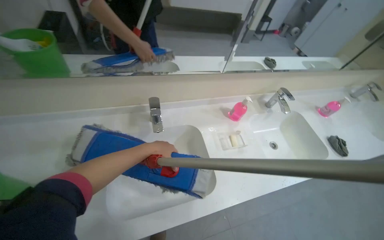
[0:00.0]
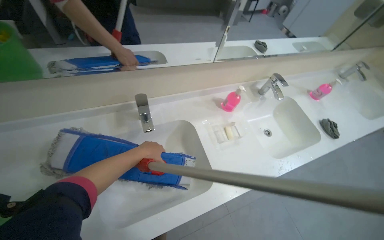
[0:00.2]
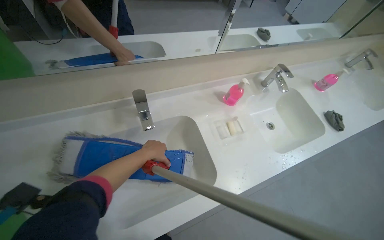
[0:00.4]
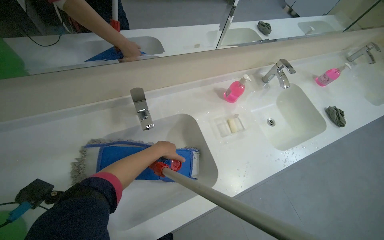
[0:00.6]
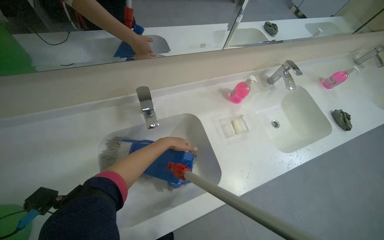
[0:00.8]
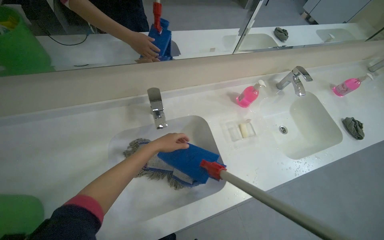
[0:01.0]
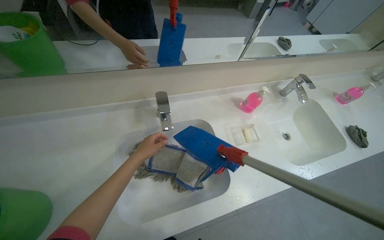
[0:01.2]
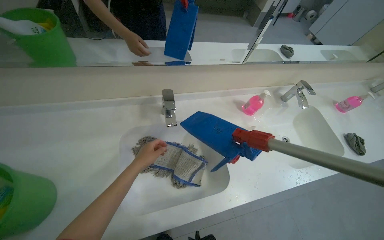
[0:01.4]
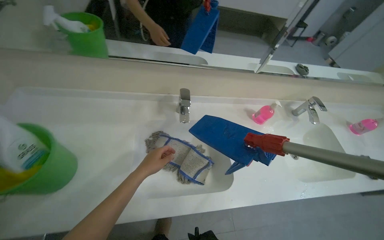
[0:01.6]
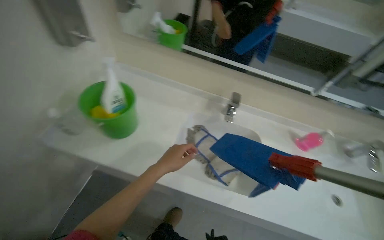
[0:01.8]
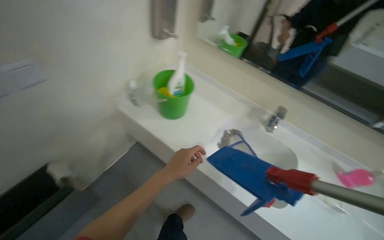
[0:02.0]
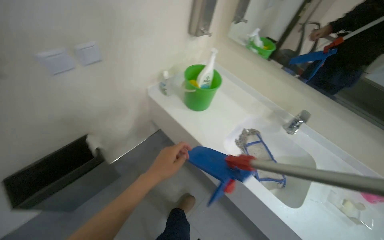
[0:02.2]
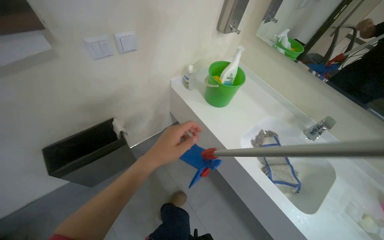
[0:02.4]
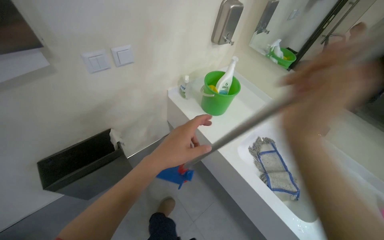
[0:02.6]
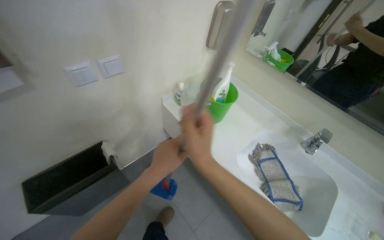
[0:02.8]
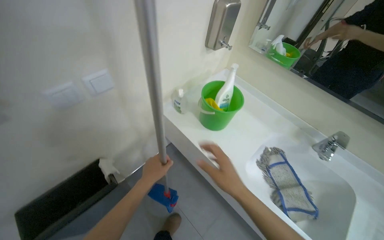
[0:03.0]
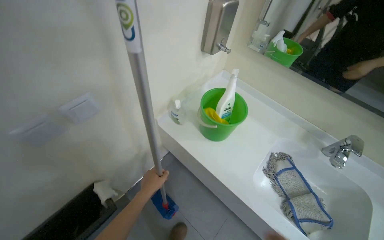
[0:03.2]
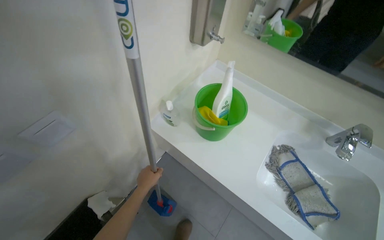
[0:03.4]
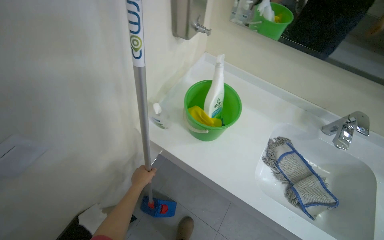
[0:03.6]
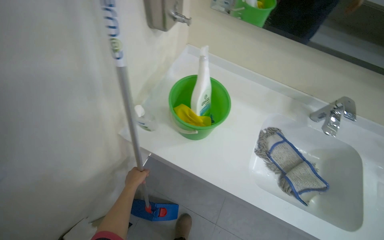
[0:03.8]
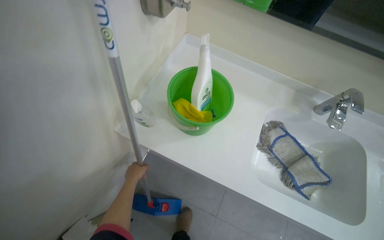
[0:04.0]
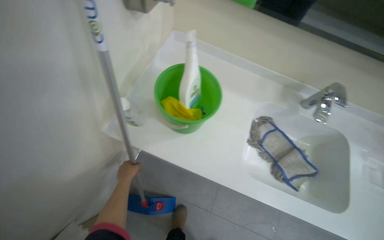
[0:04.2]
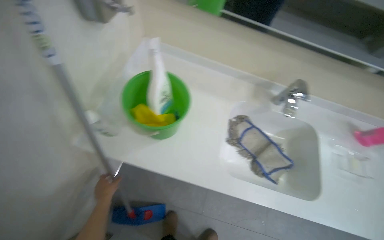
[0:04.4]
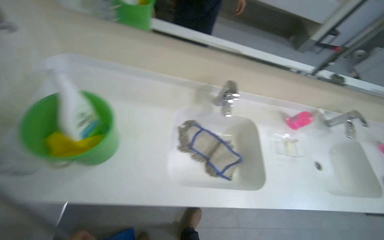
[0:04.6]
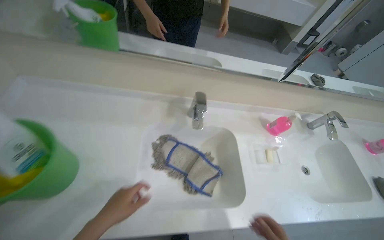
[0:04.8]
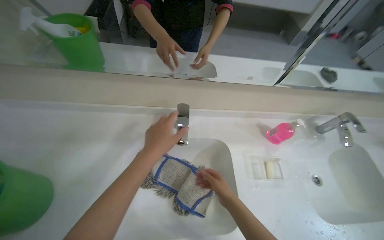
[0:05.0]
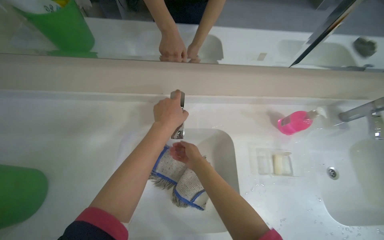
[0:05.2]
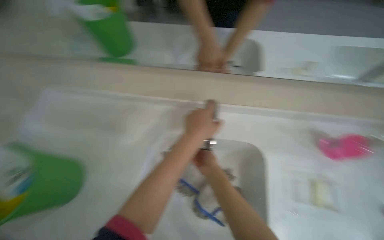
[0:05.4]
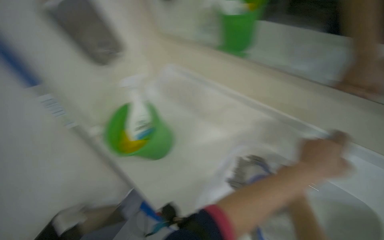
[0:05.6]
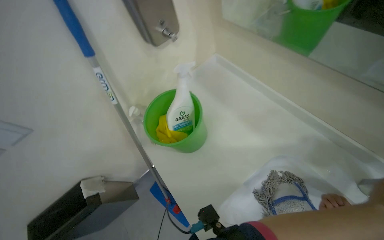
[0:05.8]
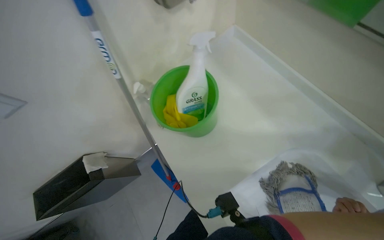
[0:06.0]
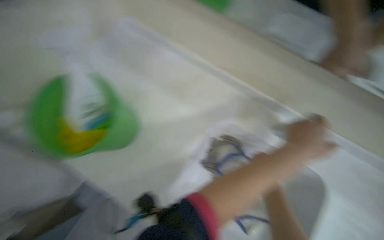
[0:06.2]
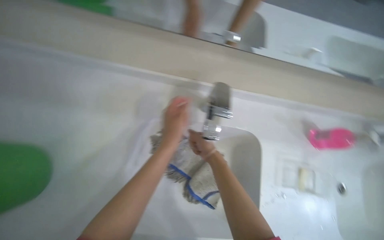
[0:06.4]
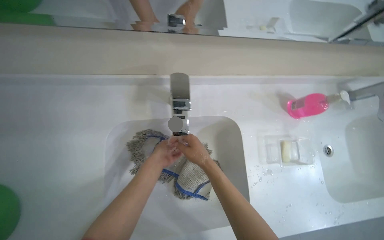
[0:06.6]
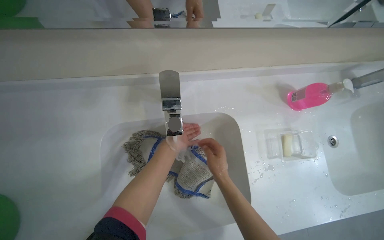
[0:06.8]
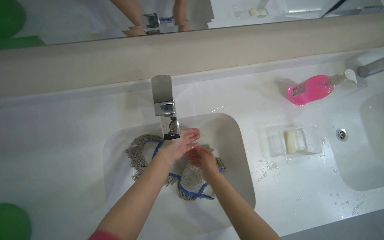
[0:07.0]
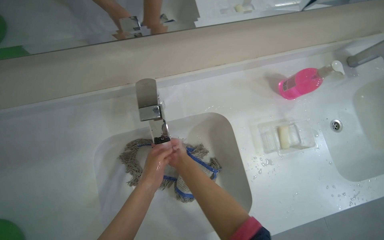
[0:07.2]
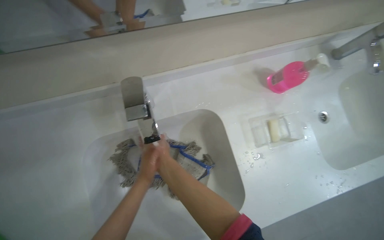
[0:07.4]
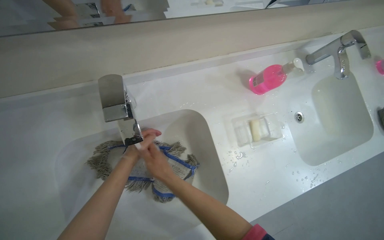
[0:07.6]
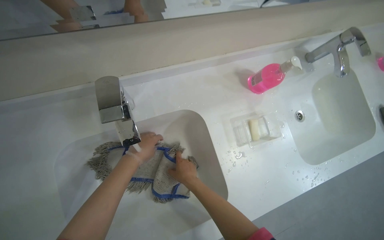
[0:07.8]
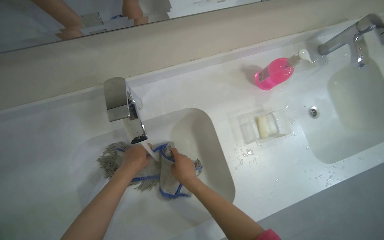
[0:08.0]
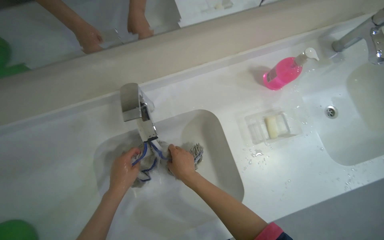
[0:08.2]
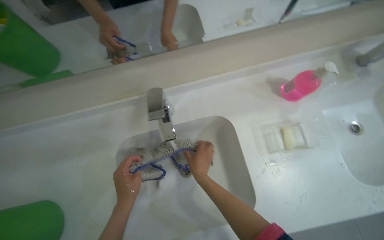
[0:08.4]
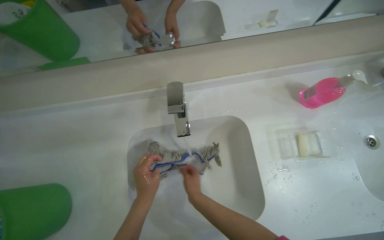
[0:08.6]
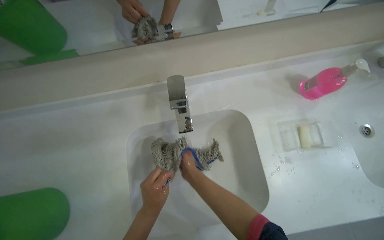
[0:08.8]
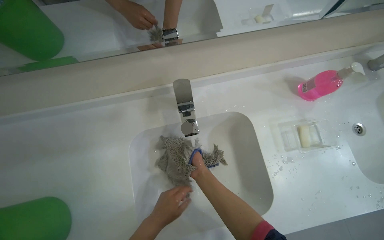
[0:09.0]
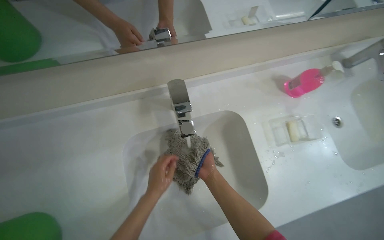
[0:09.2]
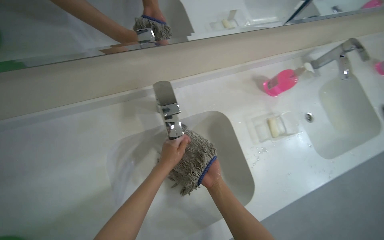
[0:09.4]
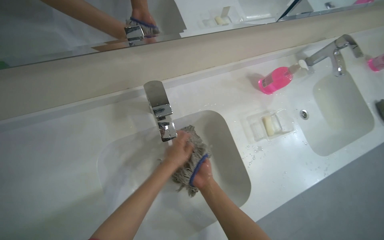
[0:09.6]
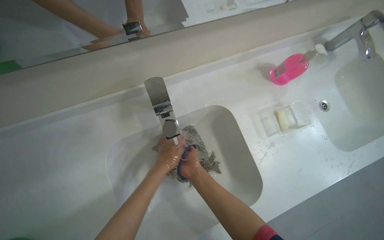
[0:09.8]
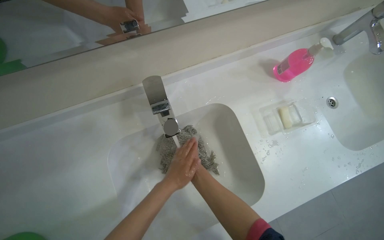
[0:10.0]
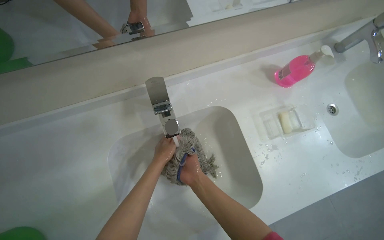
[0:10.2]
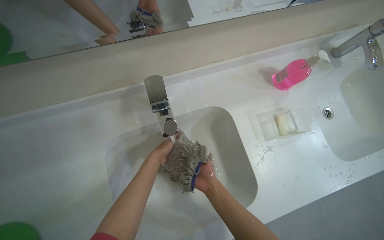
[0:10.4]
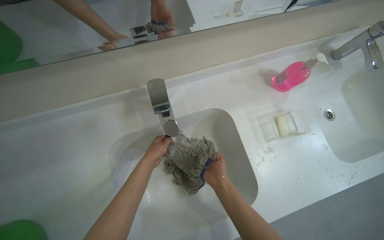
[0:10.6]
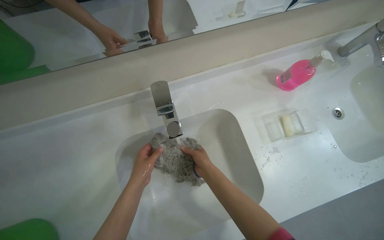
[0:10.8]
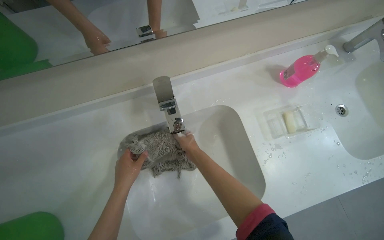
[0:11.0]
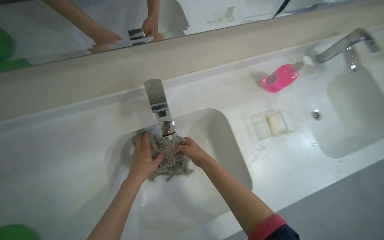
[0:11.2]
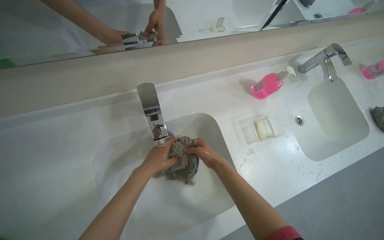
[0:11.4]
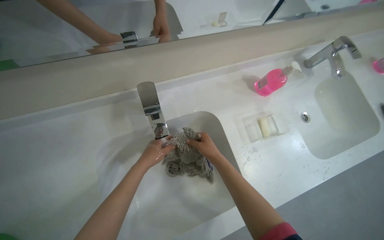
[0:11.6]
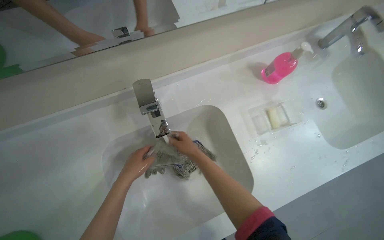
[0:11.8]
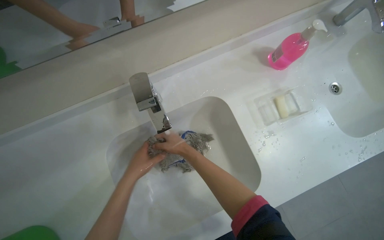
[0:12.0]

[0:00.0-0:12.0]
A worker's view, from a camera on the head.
Job: preparing cleaning supplies.
The whole recording: Washing mop head in sink. The worker washes the mop head under running water in the sink.
0:00.0 to 0:01.6: The left hand moves down the picture, about 15 cm.
0:01.6 to 0:03.0: The wearer's head swings about 50 degrees to the left.
0:03.0 to 0:04.4: The wearer looks approximately 30 degrees further to the right. The view tilts approximately 15 degrees downward. The left hand moves farther from the camera, roughly 25 cm.
0:04.4 to 0:06.0: The head turns to the left by about 40 degrees. The view tilts about 15 degrees downward.
0:06.0 to 0:07.6: The head rotates some 70 degrees to the right. The view tilts some 20 degrees downward.
0:09.0 to 0:10.4: The left hand travels up the picture and farther from the camera by approximately 20 cm.
0:10.4 to 0:12.0: The left hand travels nearer to the camera by approximately 15 cm, while the right hand goes some 10 cm farther from the camera and to the left.

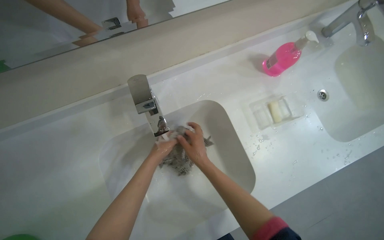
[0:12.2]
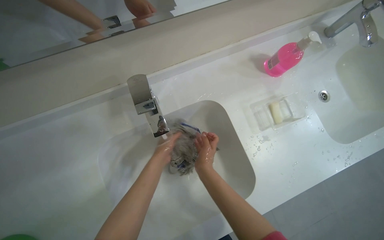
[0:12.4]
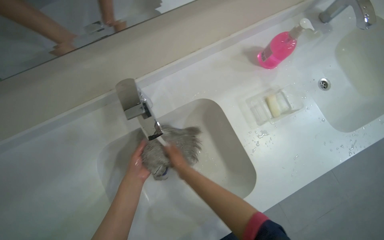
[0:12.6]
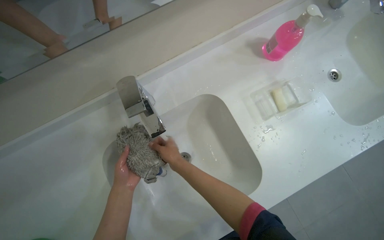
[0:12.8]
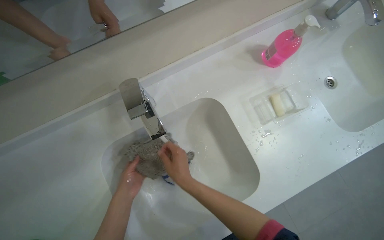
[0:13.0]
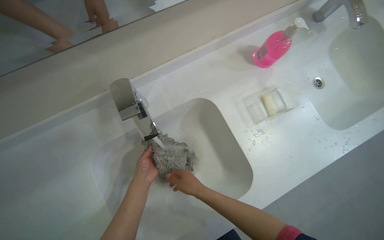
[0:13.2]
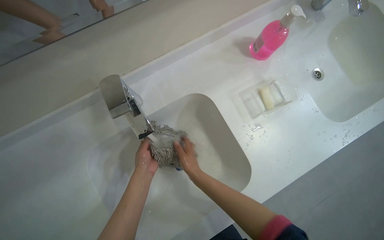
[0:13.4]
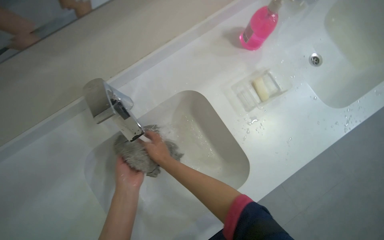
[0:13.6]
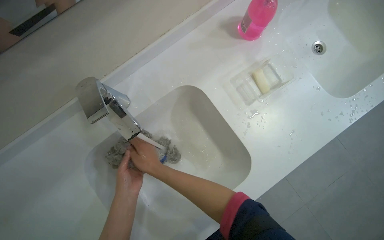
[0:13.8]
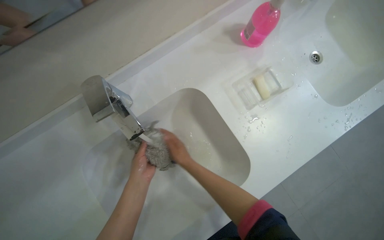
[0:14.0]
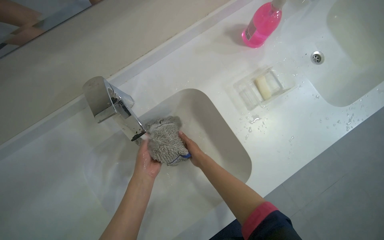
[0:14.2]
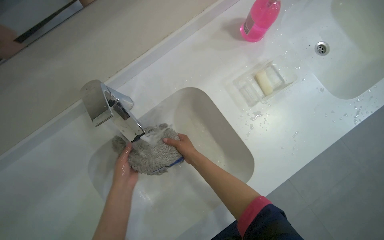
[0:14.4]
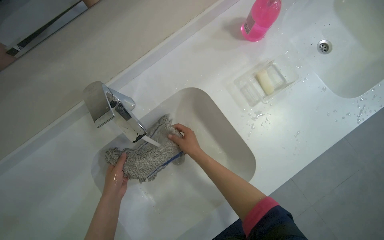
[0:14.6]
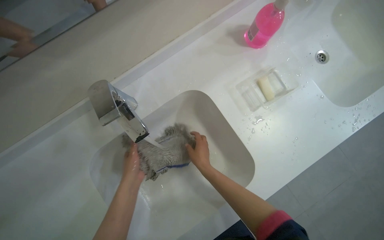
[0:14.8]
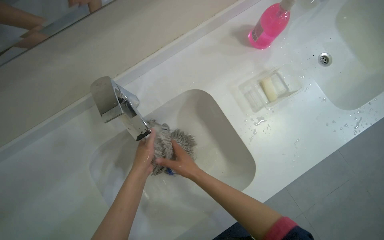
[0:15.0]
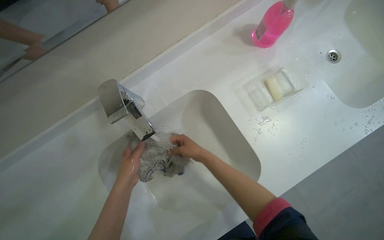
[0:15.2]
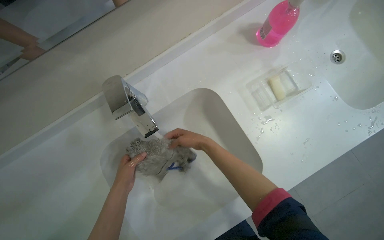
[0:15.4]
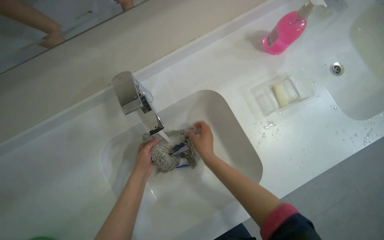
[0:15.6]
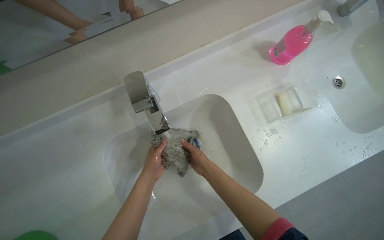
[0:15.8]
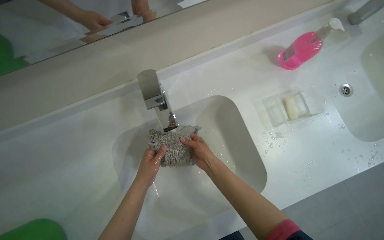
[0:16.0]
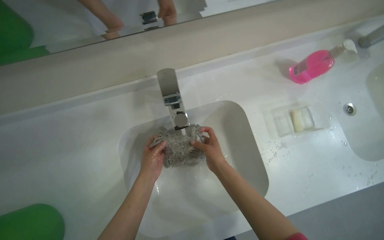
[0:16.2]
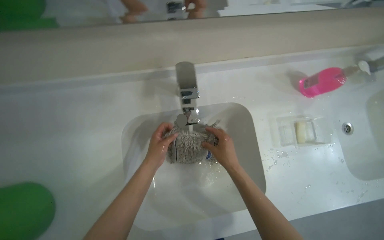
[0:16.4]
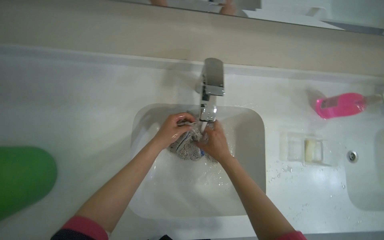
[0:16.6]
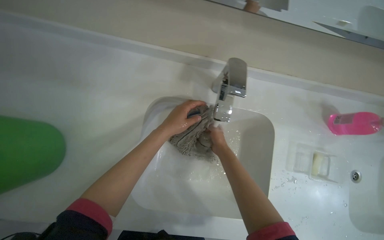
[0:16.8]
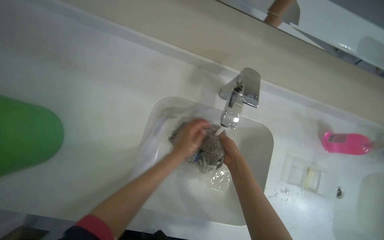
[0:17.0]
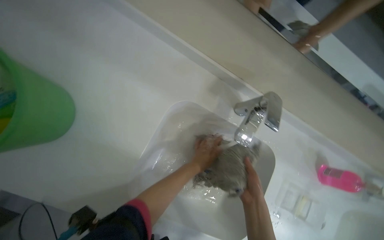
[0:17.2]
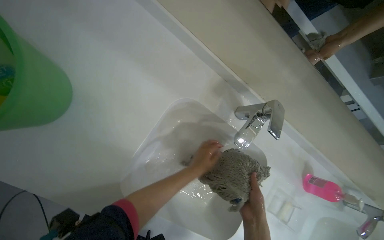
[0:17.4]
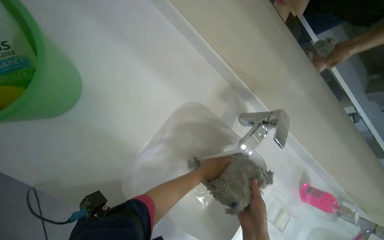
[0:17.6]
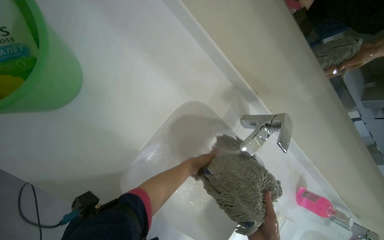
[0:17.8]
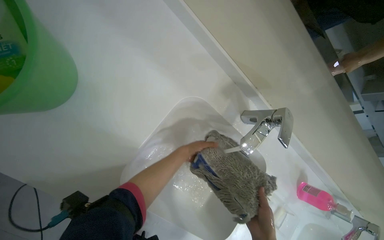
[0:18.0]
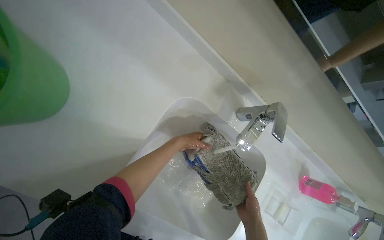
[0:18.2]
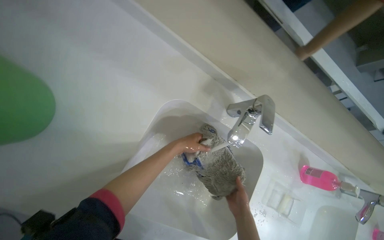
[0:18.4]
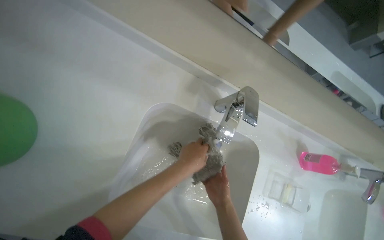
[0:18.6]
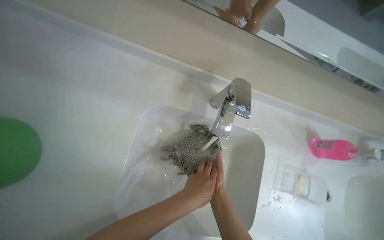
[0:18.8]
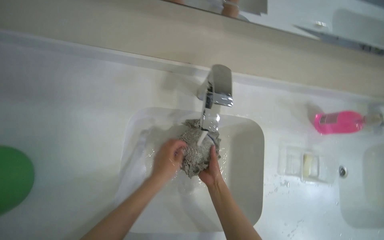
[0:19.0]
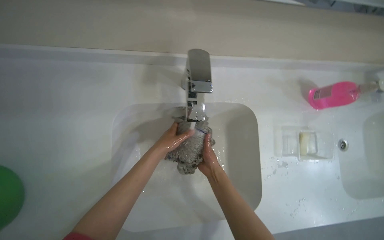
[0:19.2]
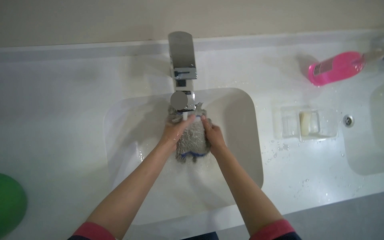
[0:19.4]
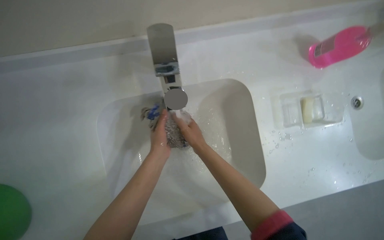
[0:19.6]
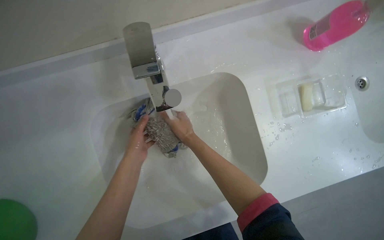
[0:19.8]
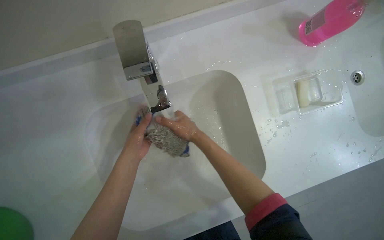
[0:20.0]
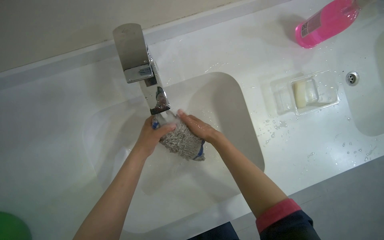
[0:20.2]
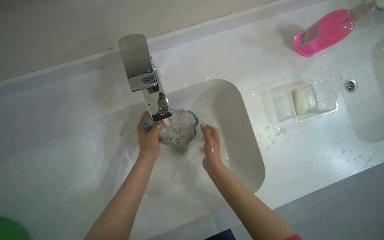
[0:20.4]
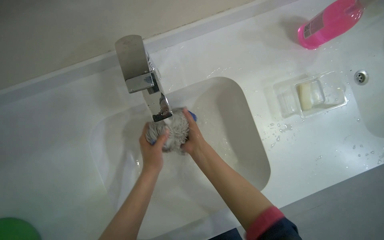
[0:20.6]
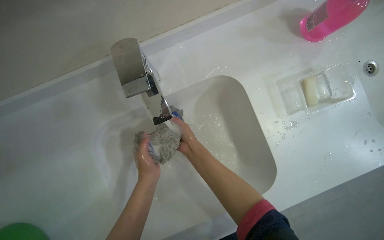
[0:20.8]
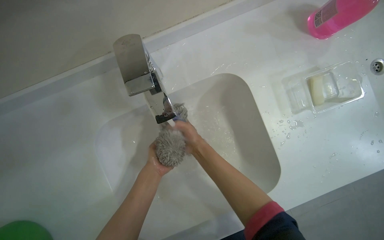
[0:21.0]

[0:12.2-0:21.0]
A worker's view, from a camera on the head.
Job: preparing cleaning supplies.
The whole recording: Washing mop head in sink. The worker washes the mop head under running water in the sink.
0:12.2 to 0:13.6: The right hand swings left and right, about 10 cm each way, with 2 reversals.
0:15.2 to 0:16.6: The scene rotates clockwise by some 35 degrees.
0:16.6 to 0:18.0: The scene turns roughly 40 degrees clockwise in the picture.
0:18.0 to 0:19.6: Everything in view rotates about 50 degrees counterclockwise.
0:19.6 to 0:21.0: The hands make small movements and keep their place.
